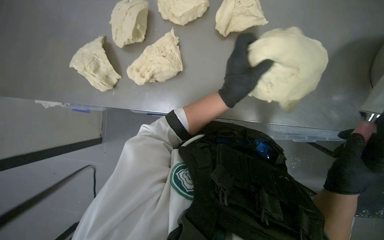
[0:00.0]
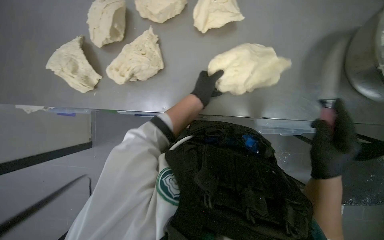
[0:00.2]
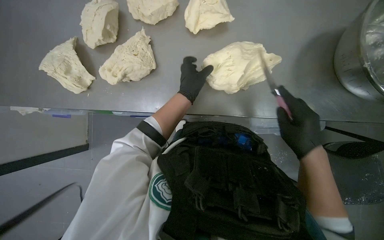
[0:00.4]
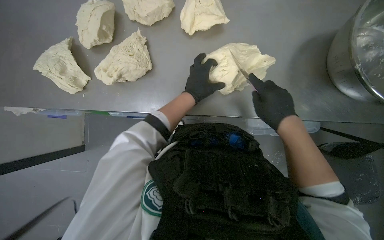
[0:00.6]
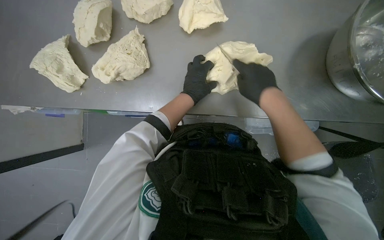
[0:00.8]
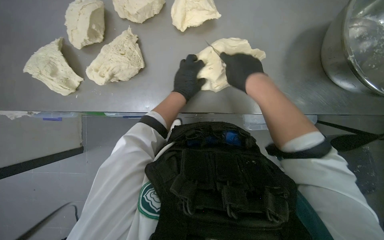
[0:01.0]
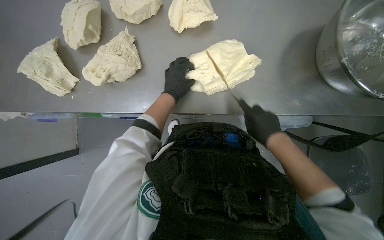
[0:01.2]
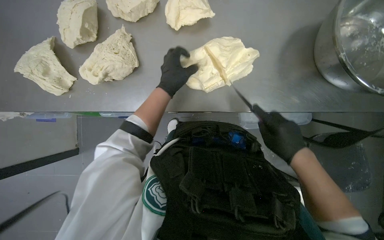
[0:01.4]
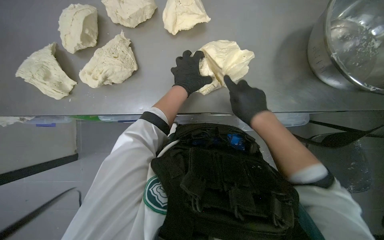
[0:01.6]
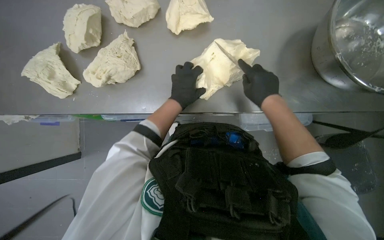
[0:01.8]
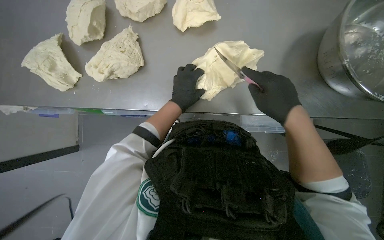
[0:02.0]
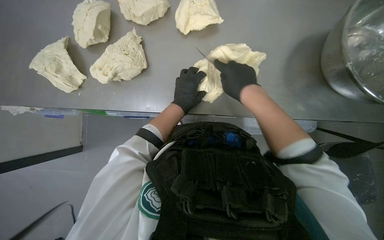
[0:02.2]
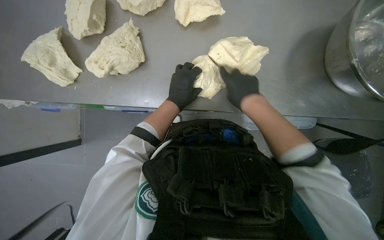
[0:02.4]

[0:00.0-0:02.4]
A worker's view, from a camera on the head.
Job: preparing food.
The whole recording: Cutting dough into pieces. The worker uses a knife to cut the large mass of dough into smaller pieces.
0:00.0 to 0:01.2: The hands both shift farther from the camera by some 15 cm.
0:01.2 to 0:02.4: The right hand heads up the picture, covering some 10 cm.

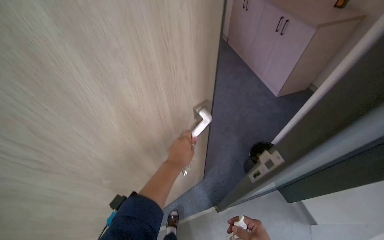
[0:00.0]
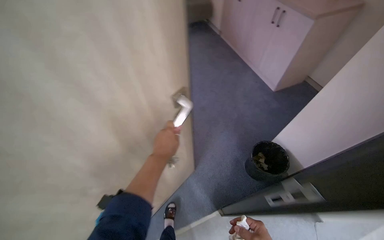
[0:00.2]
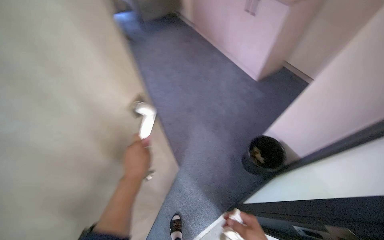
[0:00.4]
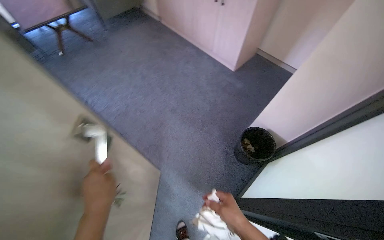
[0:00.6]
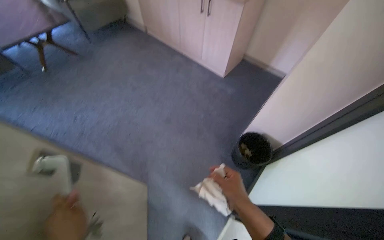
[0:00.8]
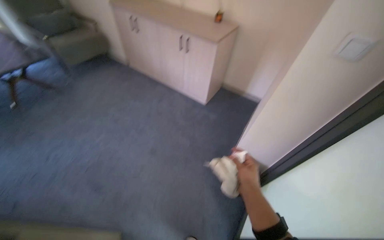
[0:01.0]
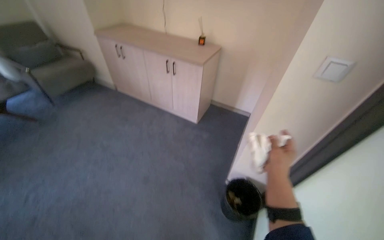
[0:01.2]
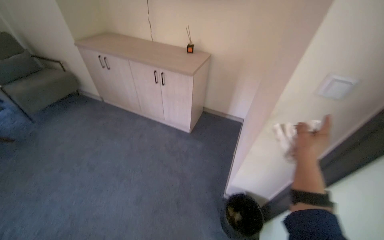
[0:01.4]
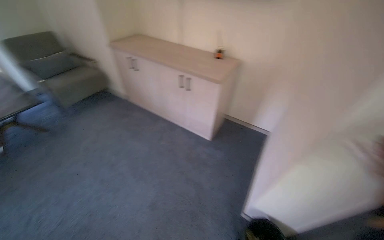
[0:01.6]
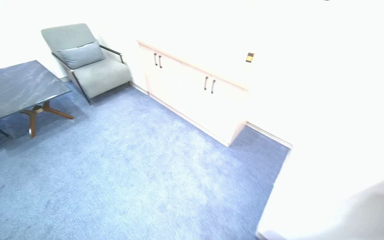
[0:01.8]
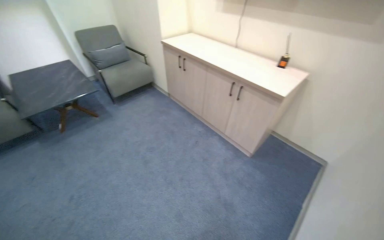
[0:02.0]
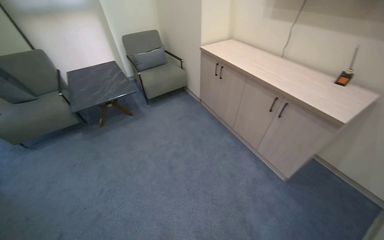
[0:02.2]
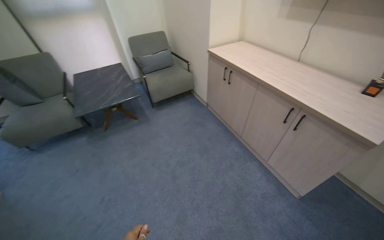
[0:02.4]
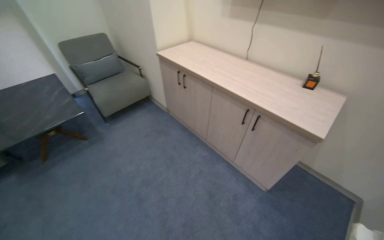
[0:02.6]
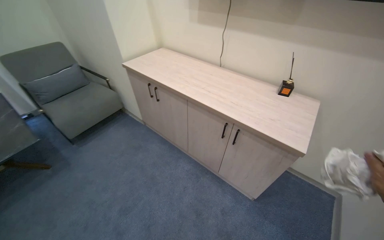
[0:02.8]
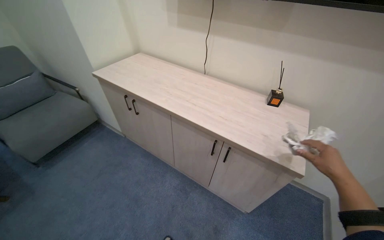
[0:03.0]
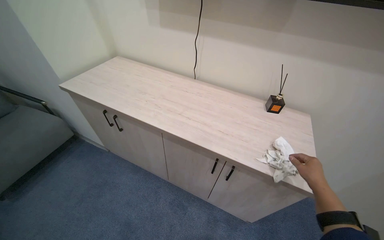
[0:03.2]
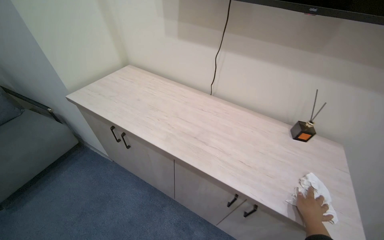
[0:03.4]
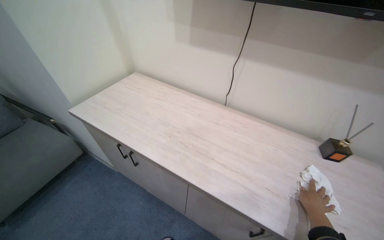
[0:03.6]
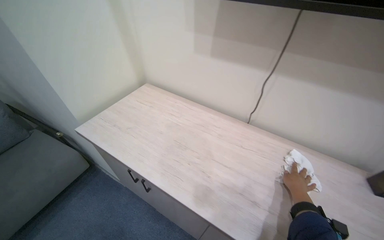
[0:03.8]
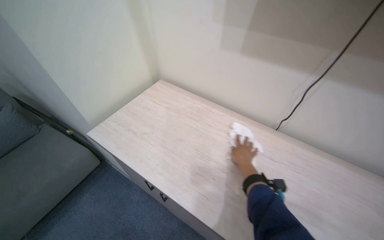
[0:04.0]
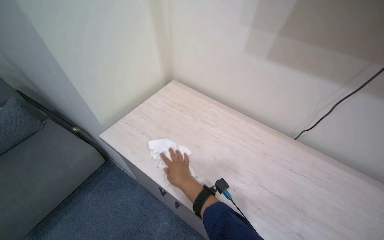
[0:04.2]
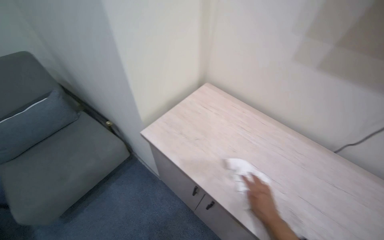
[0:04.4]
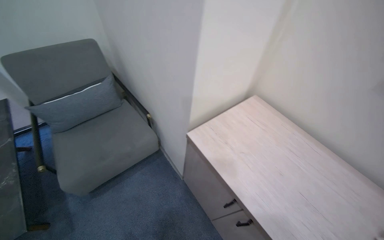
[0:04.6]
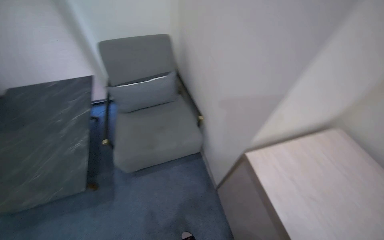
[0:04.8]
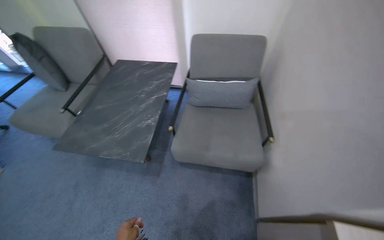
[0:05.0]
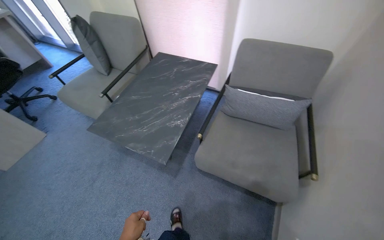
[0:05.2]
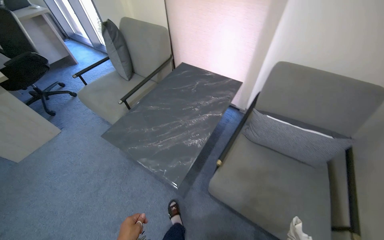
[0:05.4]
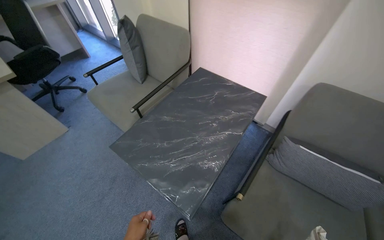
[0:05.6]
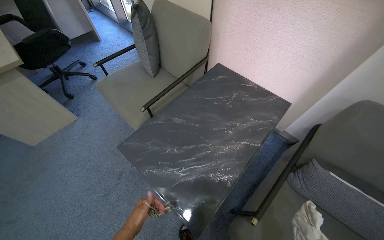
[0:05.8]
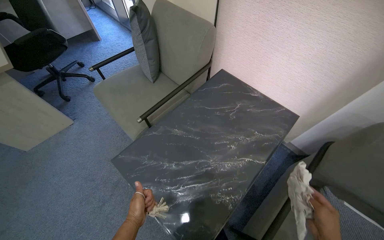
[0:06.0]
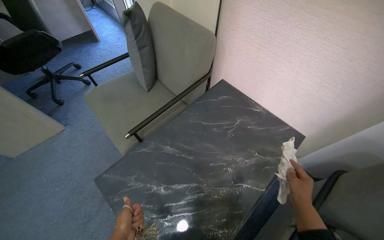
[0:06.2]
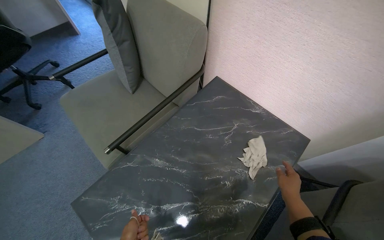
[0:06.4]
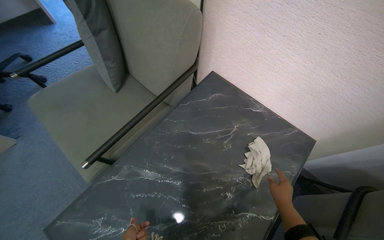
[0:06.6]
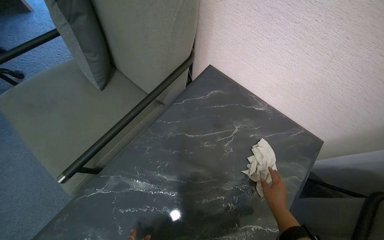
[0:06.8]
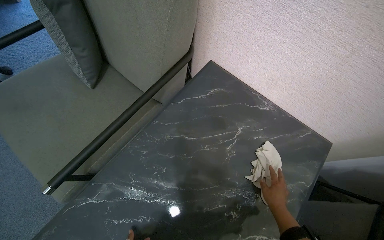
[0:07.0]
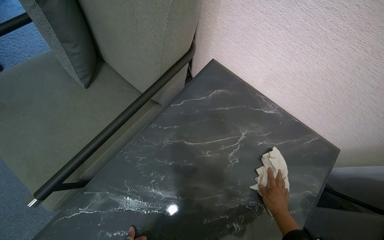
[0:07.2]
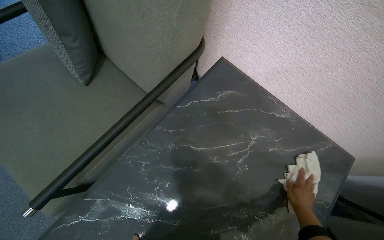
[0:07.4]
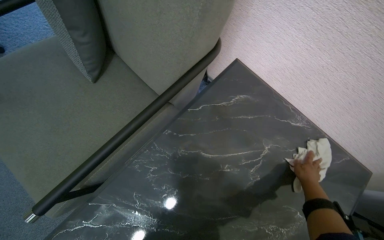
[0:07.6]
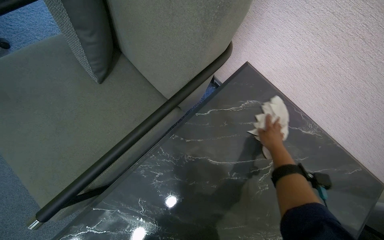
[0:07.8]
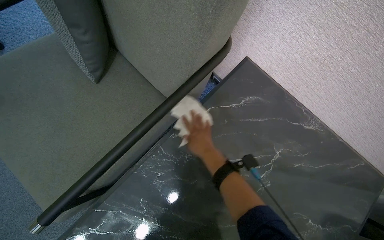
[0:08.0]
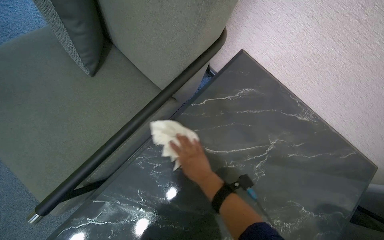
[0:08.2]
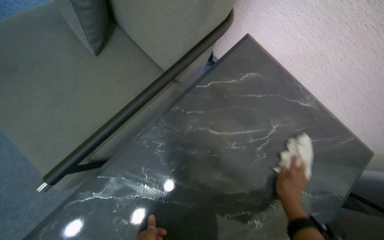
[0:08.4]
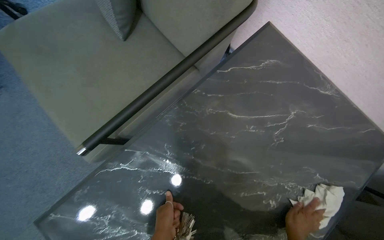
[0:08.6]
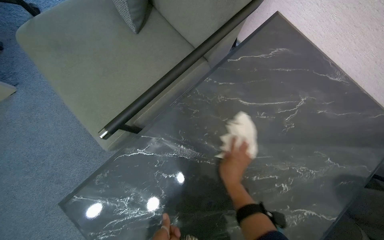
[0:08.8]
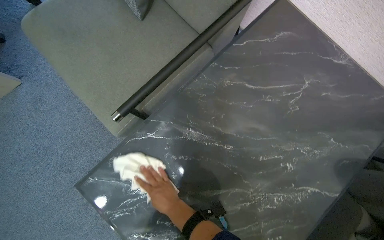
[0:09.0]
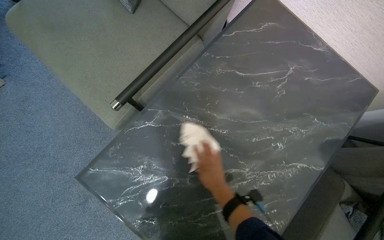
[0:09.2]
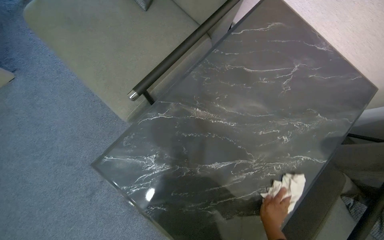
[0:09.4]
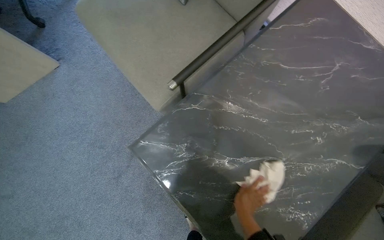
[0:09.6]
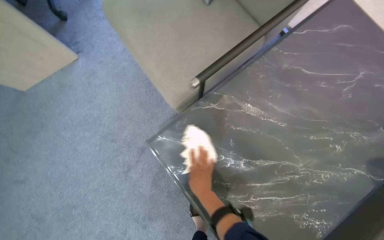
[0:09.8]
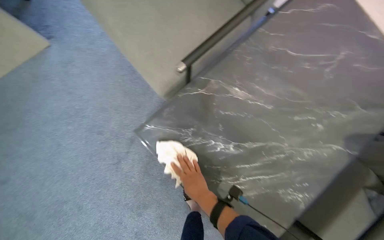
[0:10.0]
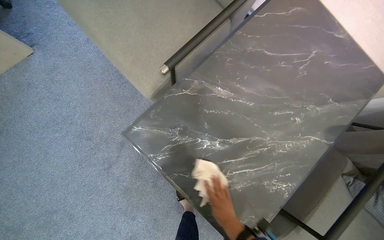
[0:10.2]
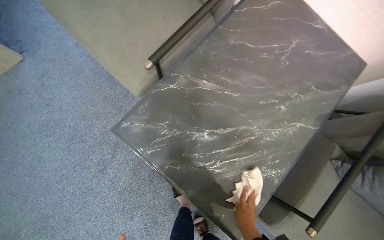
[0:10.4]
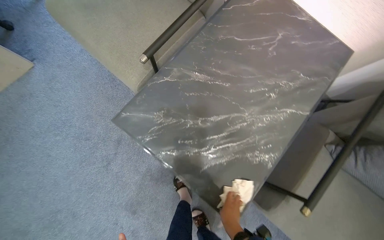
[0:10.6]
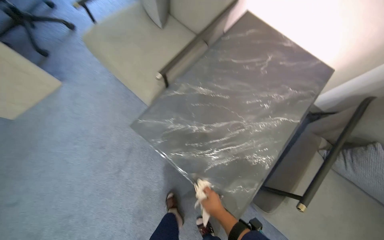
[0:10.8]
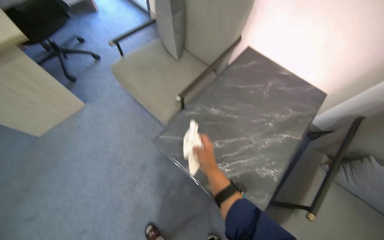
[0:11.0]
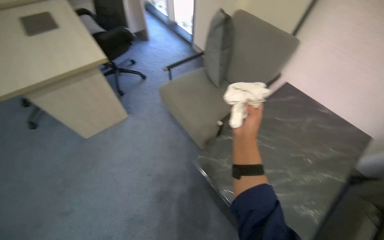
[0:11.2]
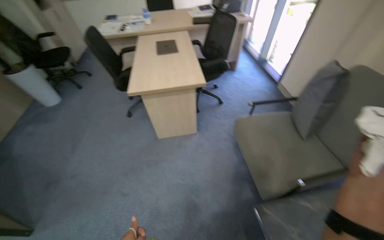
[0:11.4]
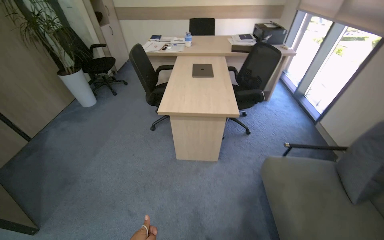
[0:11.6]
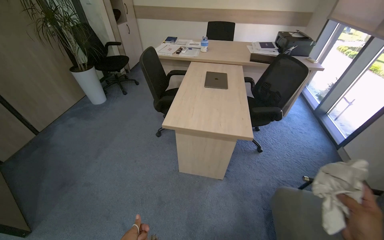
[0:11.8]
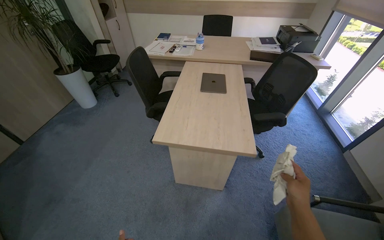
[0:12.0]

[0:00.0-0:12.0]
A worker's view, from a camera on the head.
Job: wiping surfaces.
The whole recording: Wiping office desk and shelves. The worker wipes the office desk and adjacent shelves with a cloth.
0:00.0 to 0:01.6: The wearer moves approximately 50 cm. The wearer looks approximately 35 degrees further to the right. The view tips upward by roughly 20 degrees.
0:03.0 to 0:04.4: The camera travels about 90 cm.
0:04.4 to 0:06.0: The head travels about 1 m. The head rotates about 95 degrees to the left.
0:06.0 to 0:07.6: The head travels about 70 cm. The view tilts about 15 degrees downward.
0:09.0 to 0:10.4: The right hand swings left and right, approximately 30 cm each way, with 2 reversals.
0:10.4 to 0:12.0: The head travels approximately 90 cm. The head rotates roughly 55 degrees to the left. The wearer looks approximately 40 degrees further upward.

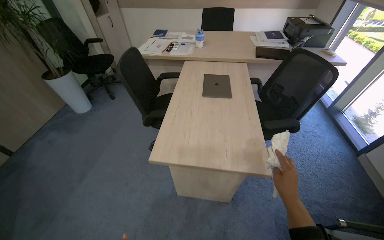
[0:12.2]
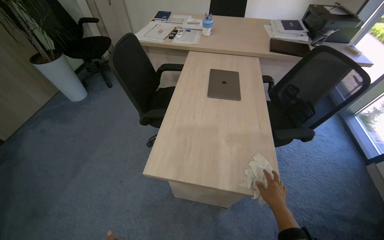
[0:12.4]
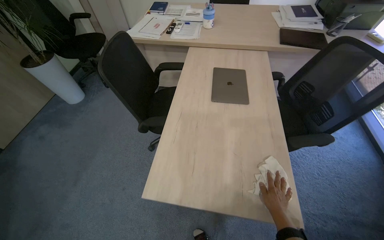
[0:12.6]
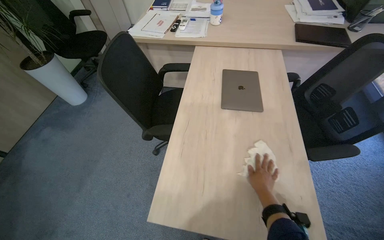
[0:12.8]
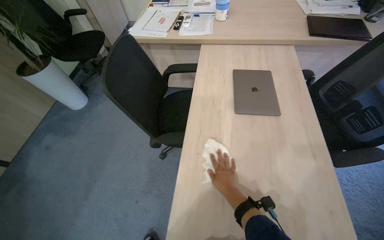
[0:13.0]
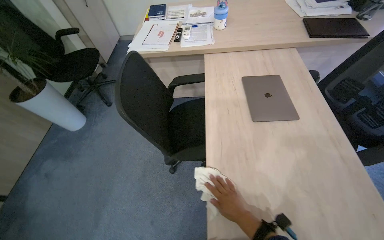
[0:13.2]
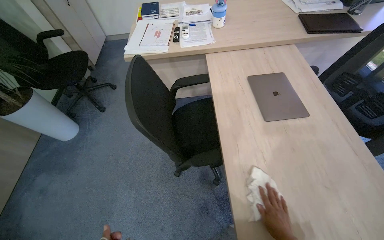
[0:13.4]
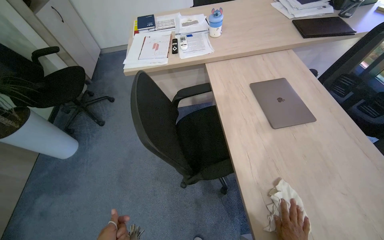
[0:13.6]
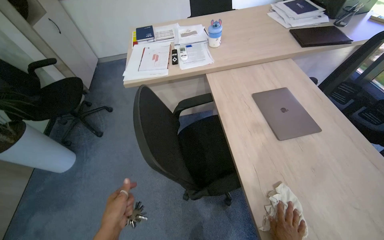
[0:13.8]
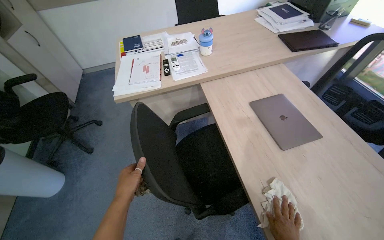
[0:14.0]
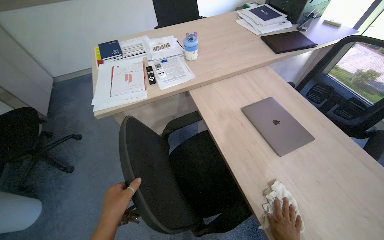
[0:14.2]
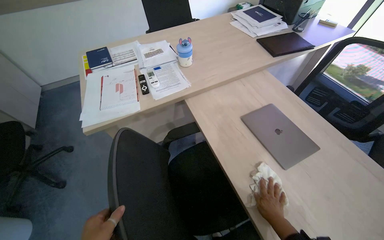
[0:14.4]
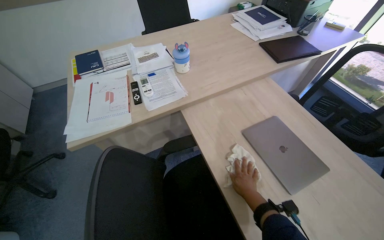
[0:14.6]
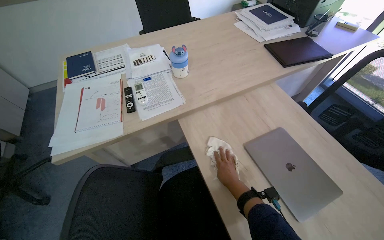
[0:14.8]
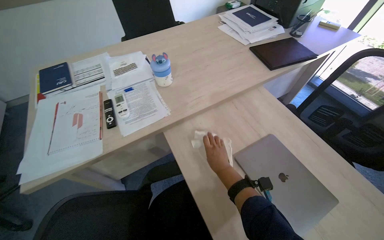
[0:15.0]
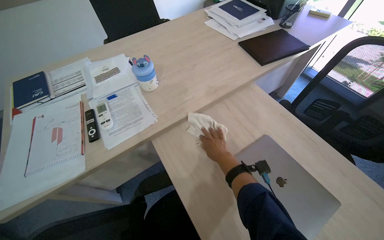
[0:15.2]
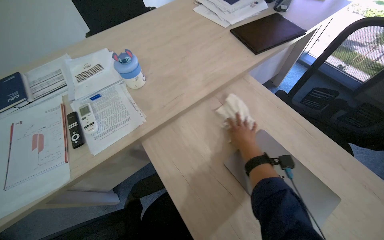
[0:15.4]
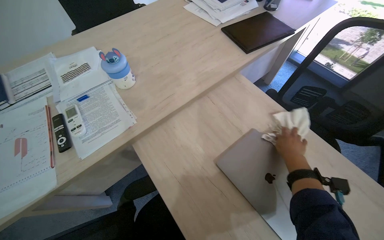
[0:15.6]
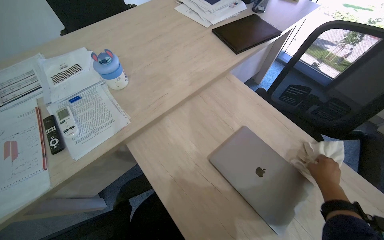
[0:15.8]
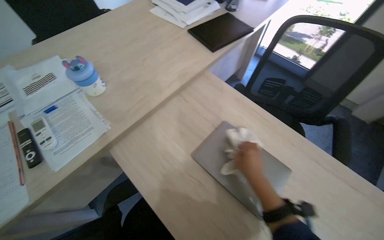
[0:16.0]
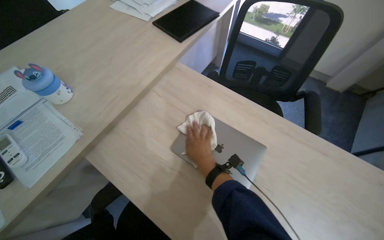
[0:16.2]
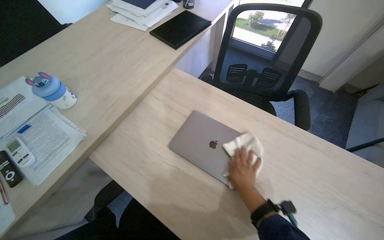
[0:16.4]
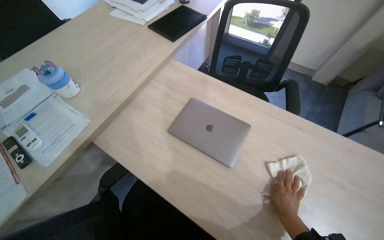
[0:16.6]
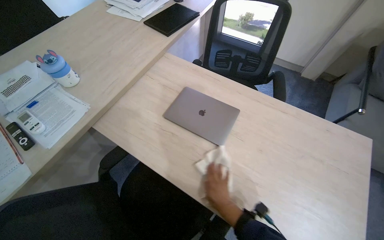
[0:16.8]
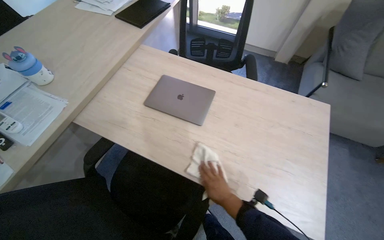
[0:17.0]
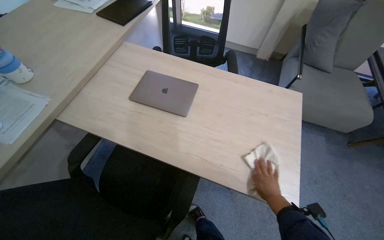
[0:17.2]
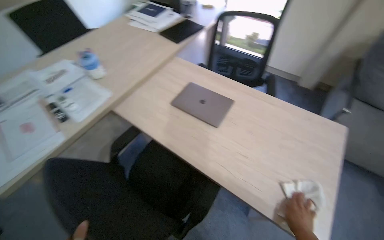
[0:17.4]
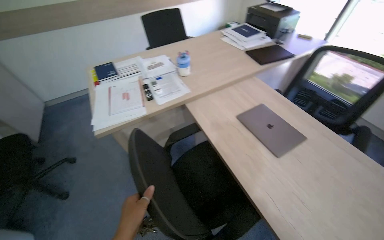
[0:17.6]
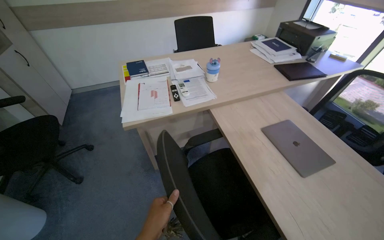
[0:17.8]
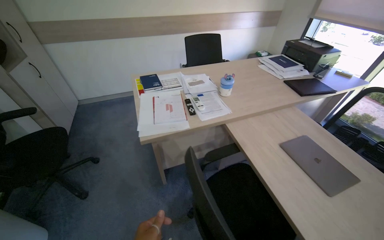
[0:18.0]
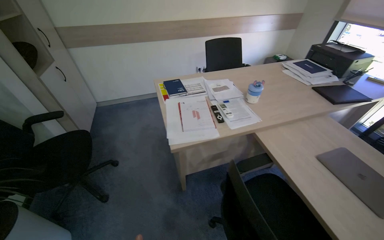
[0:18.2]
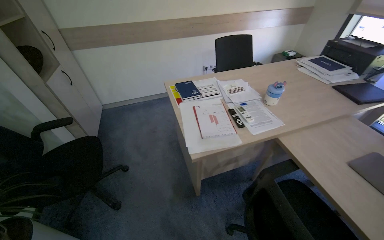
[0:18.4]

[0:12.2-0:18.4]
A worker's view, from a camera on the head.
Job: wiping surfaces.
The whole recording: Wiping office desk and shelves. The worker wipes the office desk and adjacent shelves with a cloth.
0:12.2 to 0:13.8: The camera is carried about 70 cm.
0:13.8 to 0:15.4: The camera travels roughly 60 cm. The wearer looks roughly 25 degrees further to the right.
0:15.4 to 0:16.8: The wearer looks roughly 25 degrees further to the right.
0:16.8 to 0:18.4: The camera is carried about 70 cm. The head turns to the left by some 40 degrees. The view tilts roughly 15 degrees upward.
